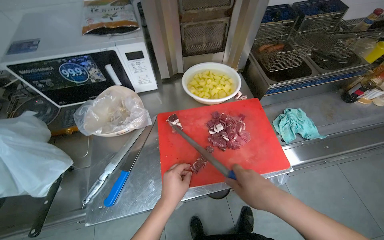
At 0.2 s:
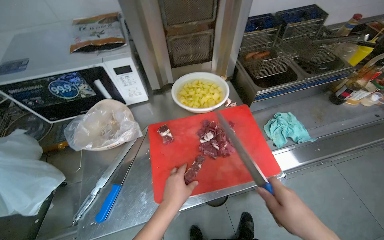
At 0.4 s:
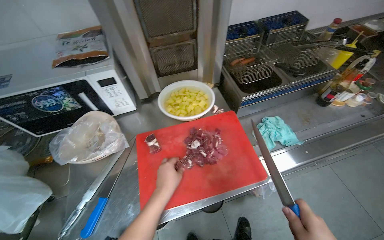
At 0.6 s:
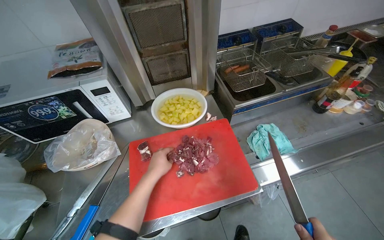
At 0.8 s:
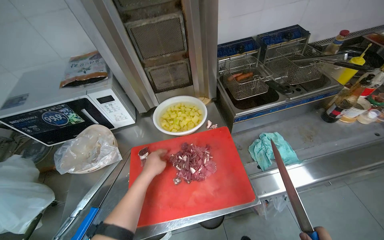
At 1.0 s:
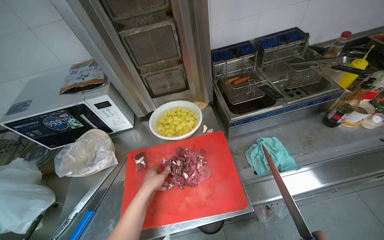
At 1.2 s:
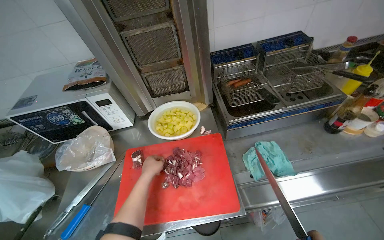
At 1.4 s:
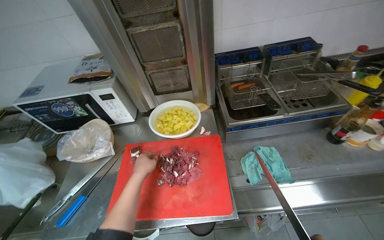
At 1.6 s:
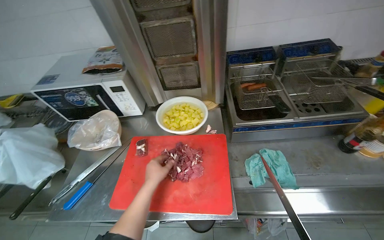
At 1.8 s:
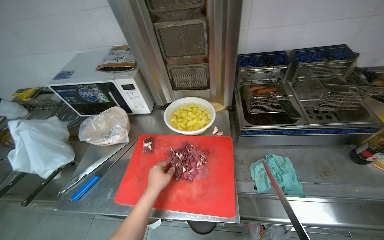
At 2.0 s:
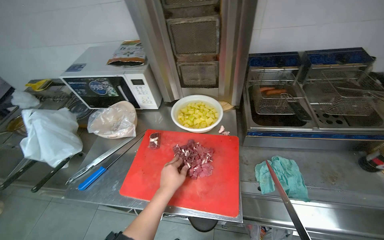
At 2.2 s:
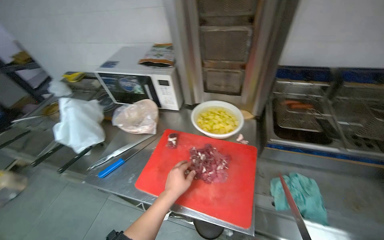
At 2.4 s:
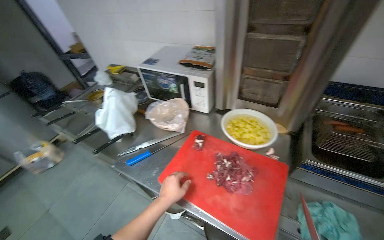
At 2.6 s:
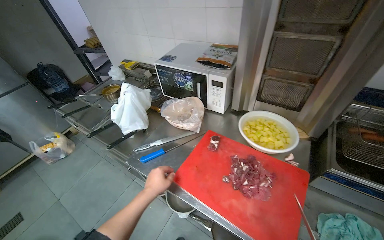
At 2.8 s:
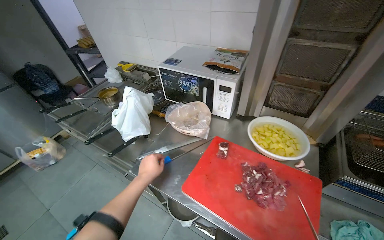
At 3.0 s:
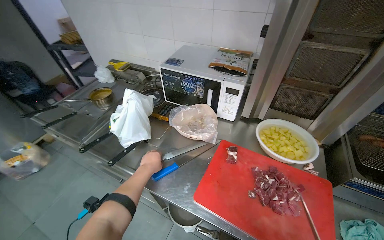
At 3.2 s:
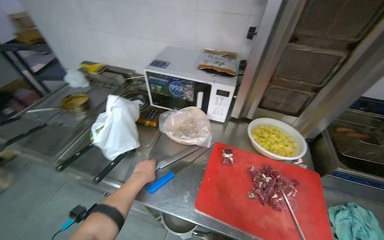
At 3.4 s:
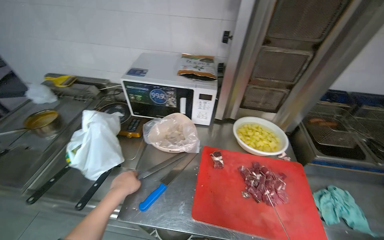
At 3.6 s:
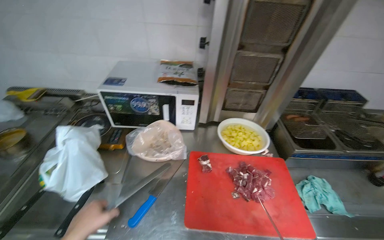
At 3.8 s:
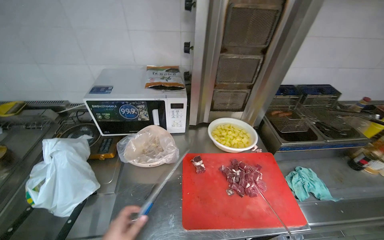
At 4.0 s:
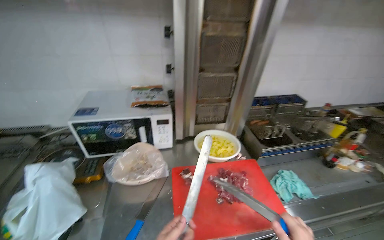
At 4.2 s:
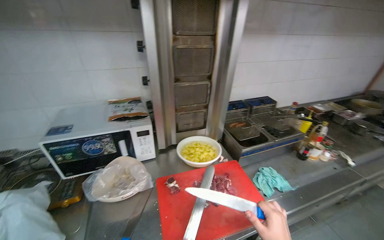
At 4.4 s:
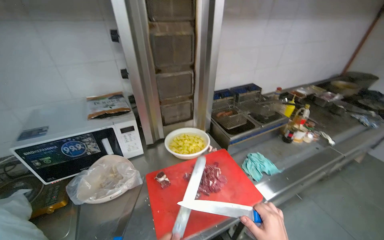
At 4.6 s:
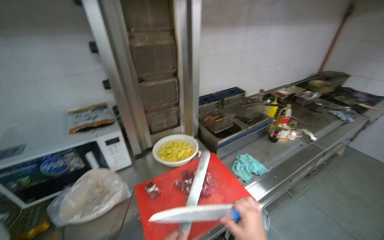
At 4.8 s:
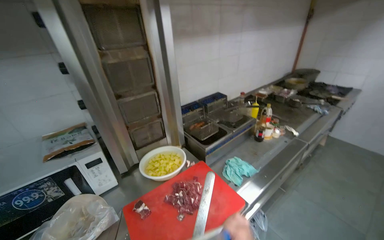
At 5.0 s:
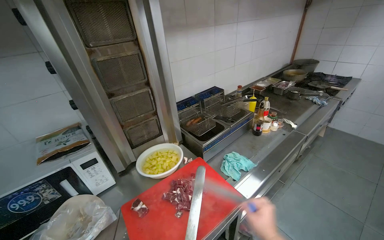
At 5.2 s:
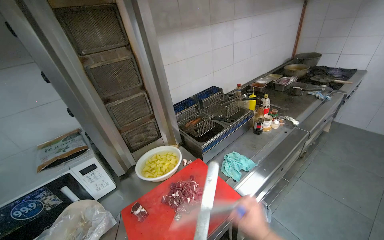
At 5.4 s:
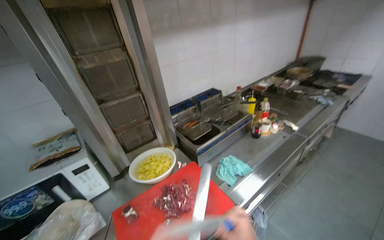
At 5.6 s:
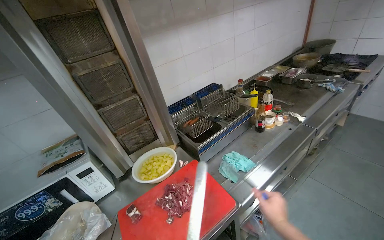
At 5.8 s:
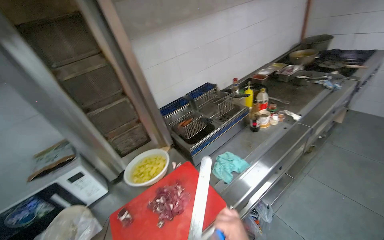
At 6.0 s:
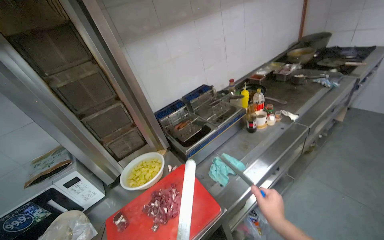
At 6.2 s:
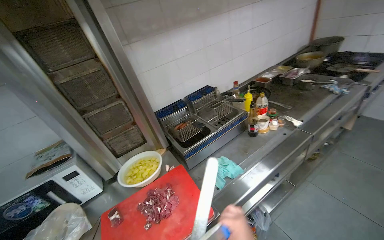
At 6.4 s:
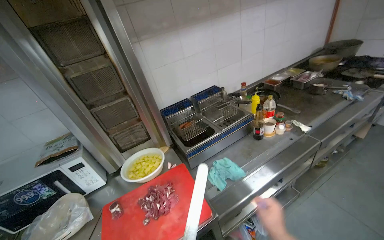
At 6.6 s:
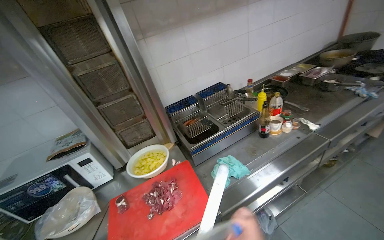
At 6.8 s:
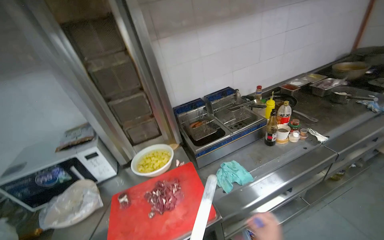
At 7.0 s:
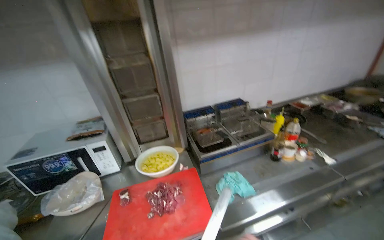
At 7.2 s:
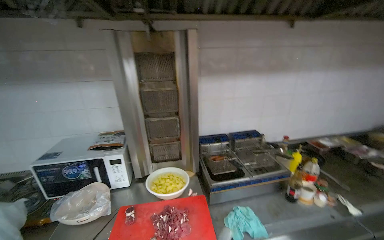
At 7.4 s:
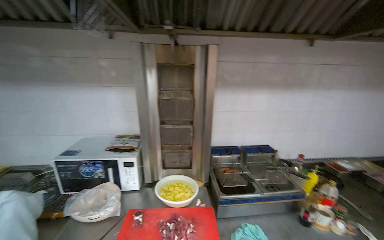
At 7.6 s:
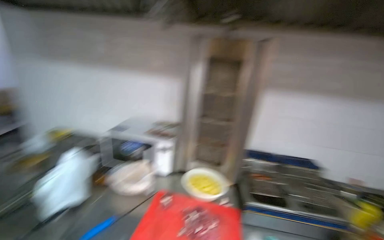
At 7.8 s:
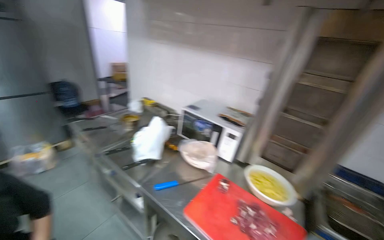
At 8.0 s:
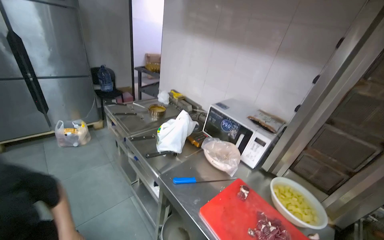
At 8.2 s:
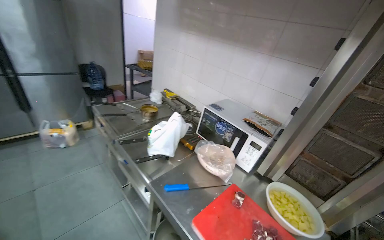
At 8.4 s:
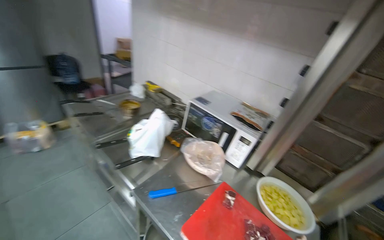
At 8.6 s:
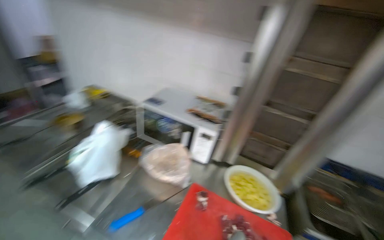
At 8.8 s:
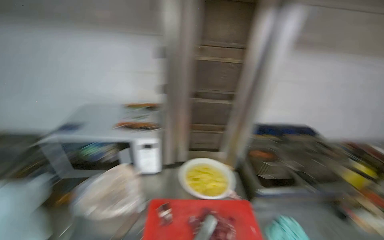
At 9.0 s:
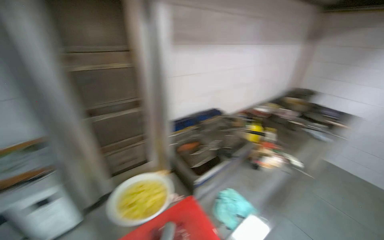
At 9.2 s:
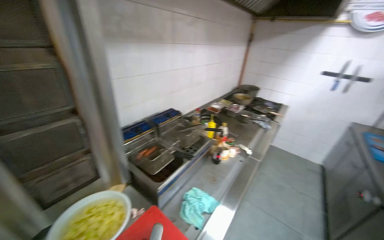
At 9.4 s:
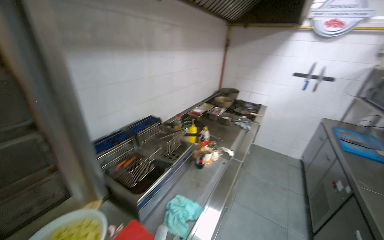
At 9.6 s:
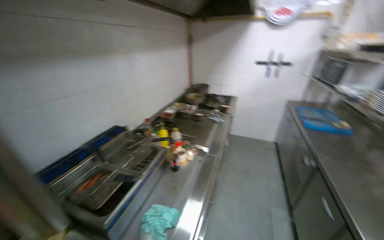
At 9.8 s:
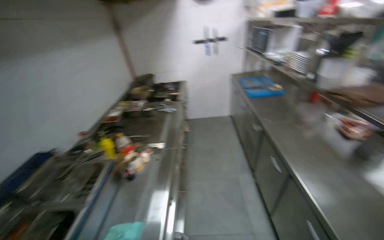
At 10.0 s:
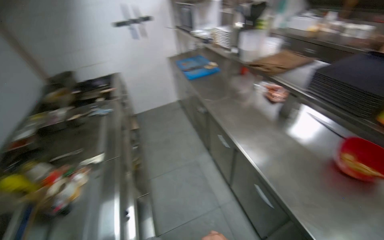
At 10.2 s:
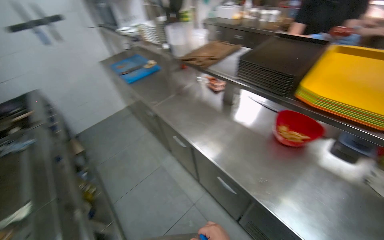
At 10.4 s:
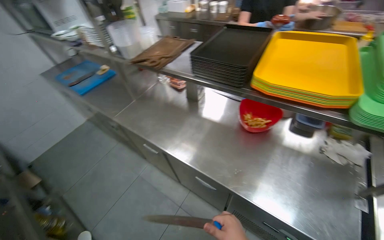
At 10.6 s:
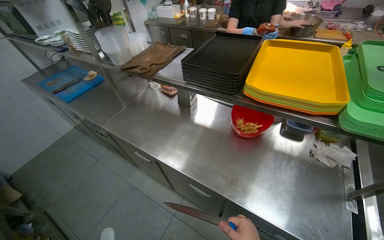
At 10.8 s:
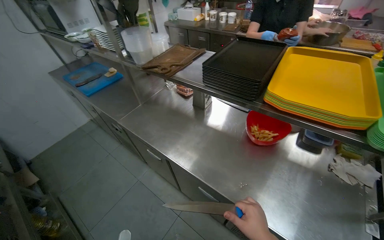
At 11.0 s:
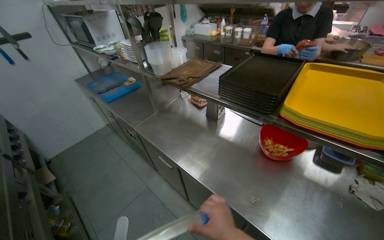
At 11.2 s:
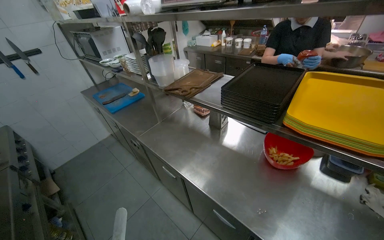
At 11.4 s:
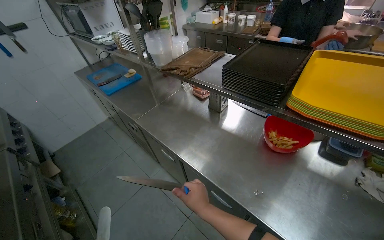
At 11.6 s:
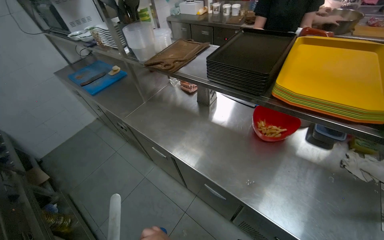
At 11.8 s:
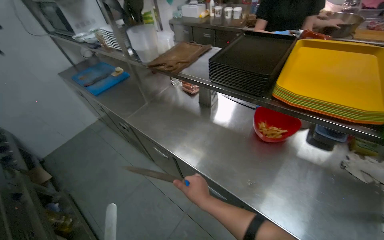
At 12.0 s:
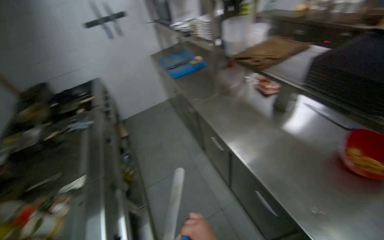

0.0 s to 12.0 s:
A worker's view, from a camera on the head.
Job: preparing food.
The whole recording: Cutting meat on chopping board. The worker continues cutting pieces of meat on a red chopping board with a knife.
1.6 to 3.0 s: The wearer looks some 25 degrees further to the left.
3.0 to 4.4 s: The head turns to the right by some 50 degrees.
6.0 to 7.6 s: The wearer looks approximately 45 degrees further to the left. The view tips upward by roughly 15 degrees.
7.6 to 9.0 s: The wearer looks roughly 45 degrees further to the right. The view tips downward by about 15 degrees.
9.0 to 10.4 s: The head travels some 70 cm. The head rotates approximately 110 degrees to the right. The wearer looks approximately 15 degrees further downward.
10.4 to 12.0 s: The head rotates some 30 degrees to the left.

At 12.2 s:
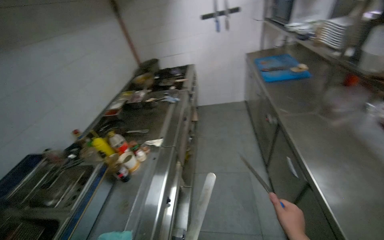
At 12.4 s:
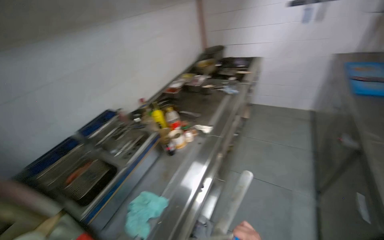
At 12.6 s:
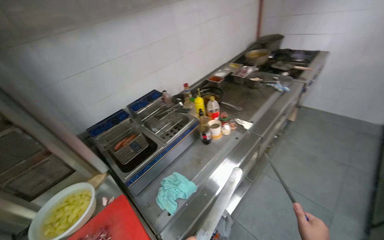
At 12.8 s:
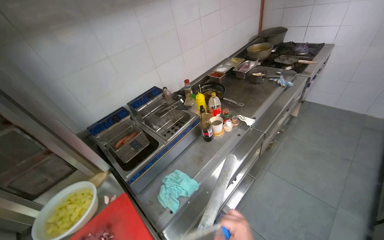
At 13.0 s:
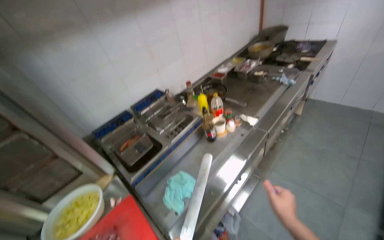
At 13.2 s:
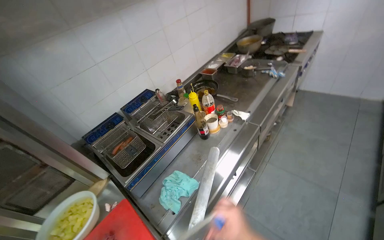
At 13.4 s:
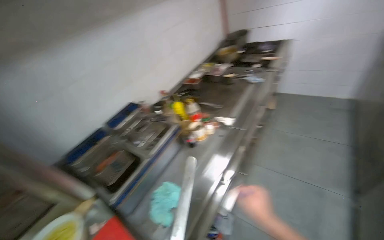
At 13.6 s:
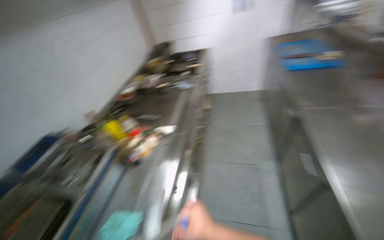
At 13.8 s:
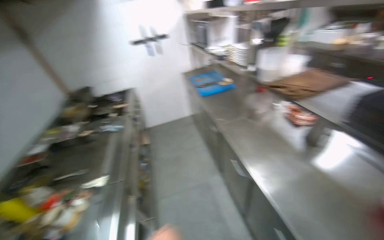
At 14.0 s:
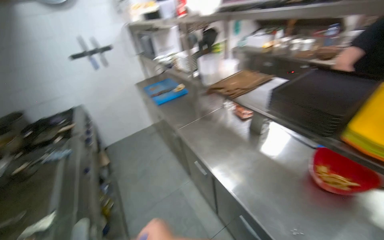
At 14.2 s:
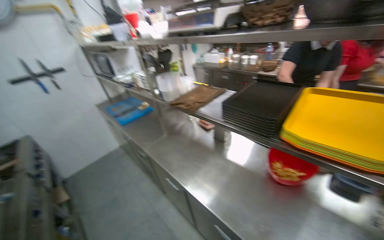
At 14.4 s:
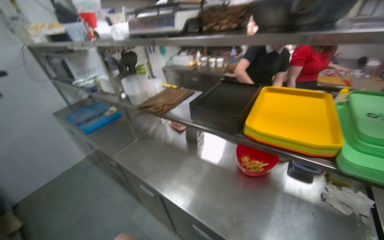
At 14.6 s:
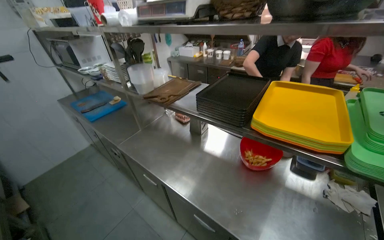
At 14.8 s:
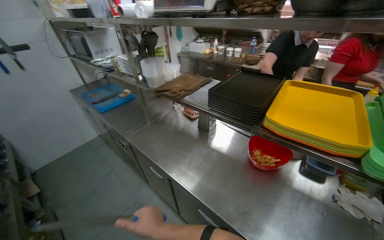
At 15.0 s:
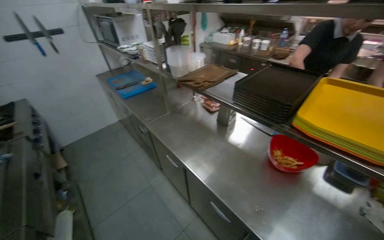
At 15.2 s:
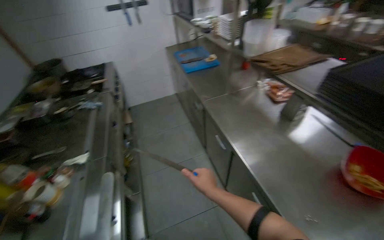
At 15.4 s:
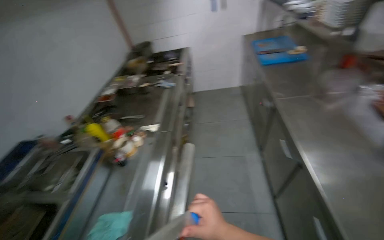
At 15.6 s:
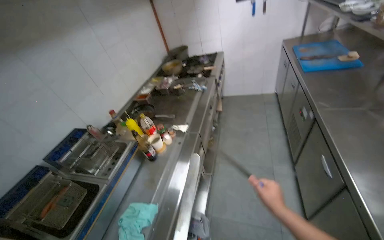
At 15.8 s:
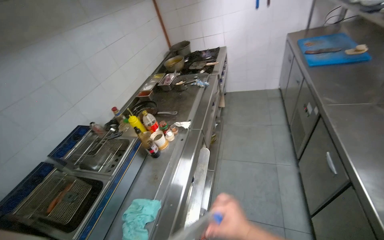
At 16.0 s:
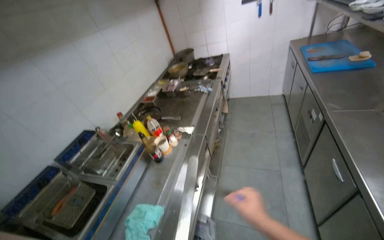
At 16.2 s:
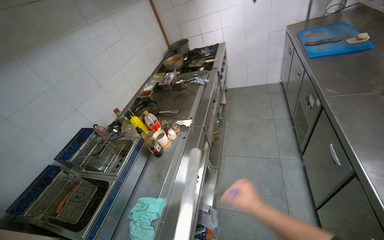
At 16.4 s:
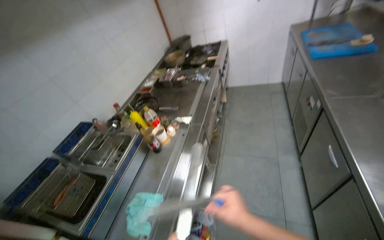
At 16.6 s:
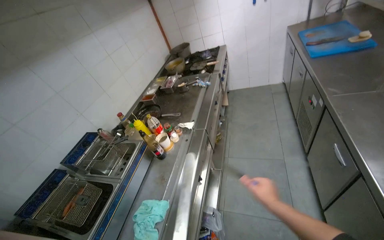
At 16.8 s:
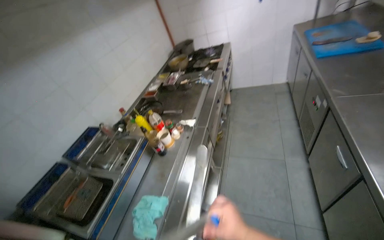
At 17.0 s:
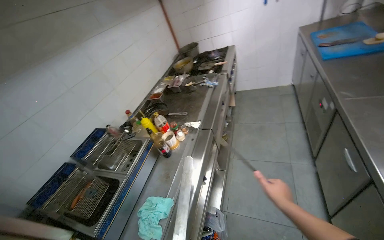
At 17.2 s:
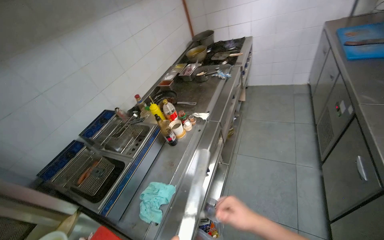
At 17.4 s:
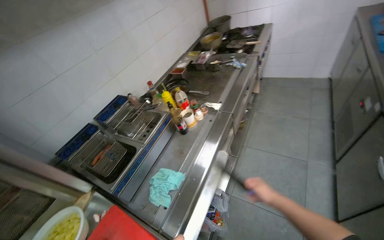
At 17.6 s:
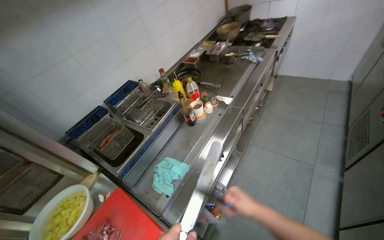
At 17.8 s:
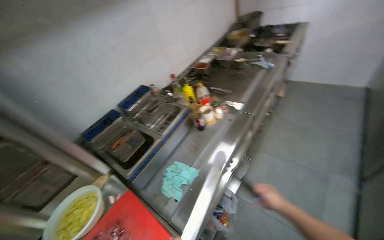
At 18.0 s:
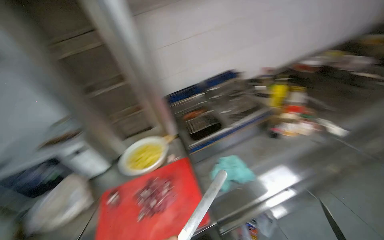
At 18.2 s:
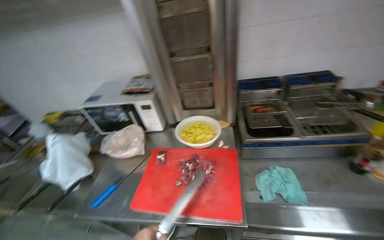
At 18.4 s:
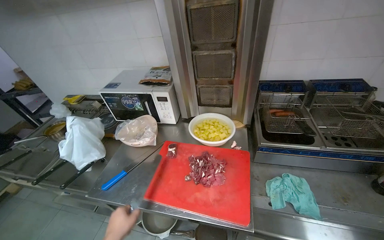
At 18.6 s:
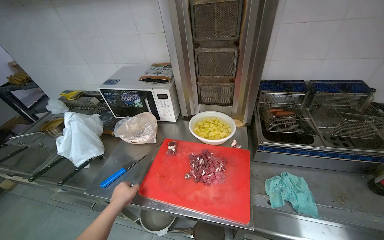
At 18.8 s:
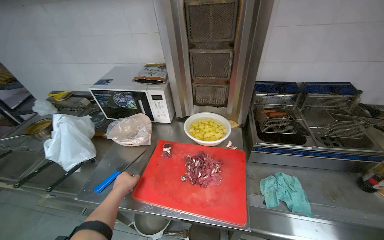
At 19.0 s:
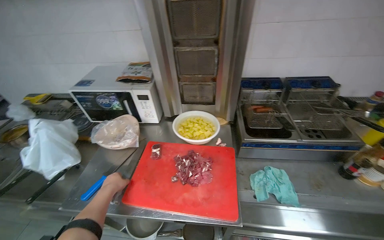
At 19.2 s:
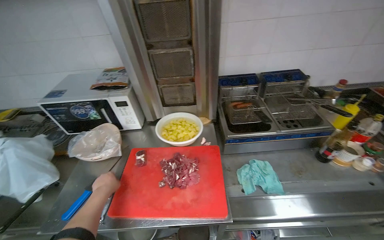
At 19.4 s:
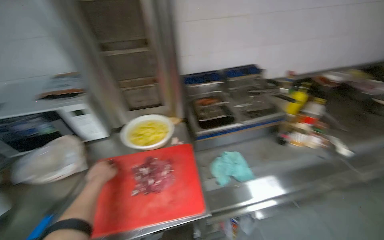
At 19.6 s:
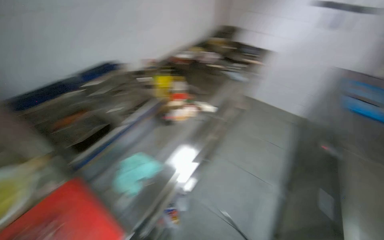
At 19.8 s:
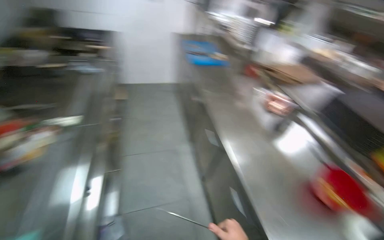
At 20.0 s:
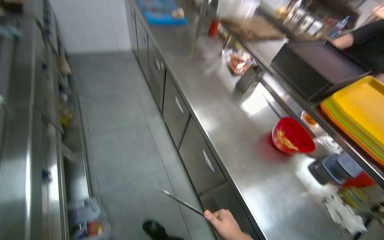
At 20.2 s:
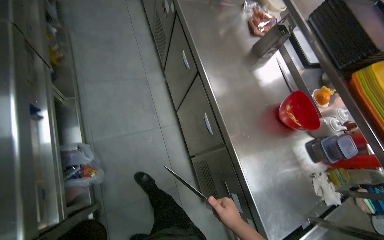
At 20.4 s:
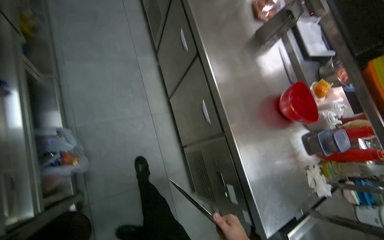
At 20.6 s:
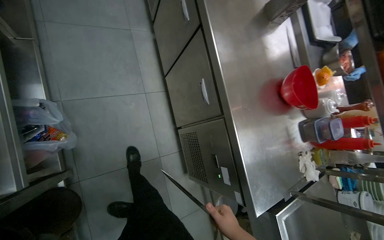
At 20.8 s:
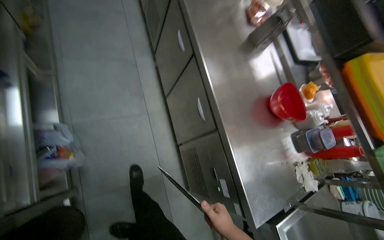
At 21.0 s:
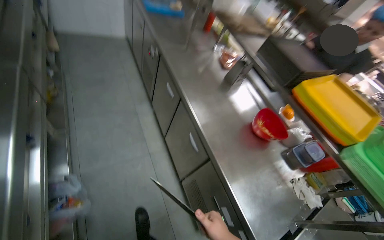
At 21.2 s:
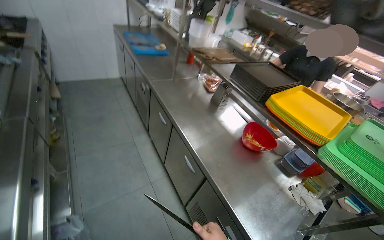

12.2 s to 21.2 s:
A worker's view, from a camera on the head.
Job: preparing food.
The whole recording: Cutting meat on chopping board. The worker continues cutting pieces of meat on a red chopping board with a knife.
13.8 to 15.2 s: The camera travels about 50 cm.
15.2 to 16.6 s: The wearer looks approximately 35 degrees further to the left.
16.6 to 18.2 s: The wearer looks some 80 degrees further to the left. The view tilts some 20 degrees downward.
18.2 to 19.8 s: The head rotates about 115 degrees to the right.
19.8 to 21.2 s: The head rotates some 20 degrees to the right.
